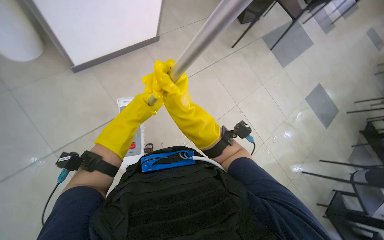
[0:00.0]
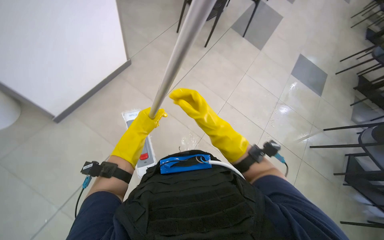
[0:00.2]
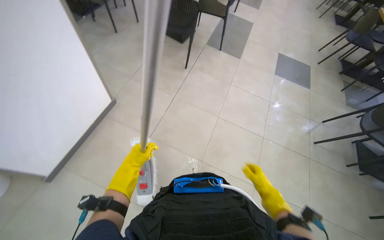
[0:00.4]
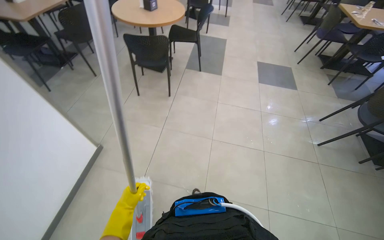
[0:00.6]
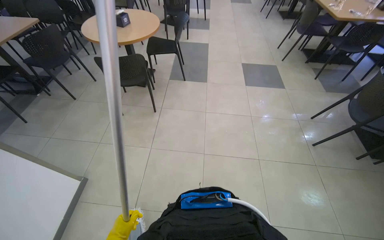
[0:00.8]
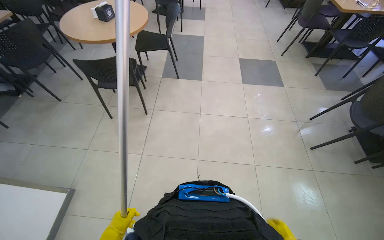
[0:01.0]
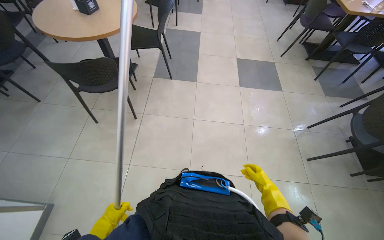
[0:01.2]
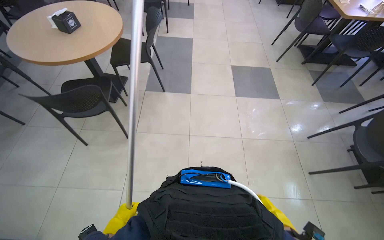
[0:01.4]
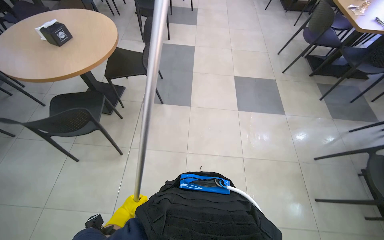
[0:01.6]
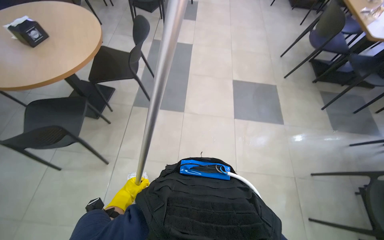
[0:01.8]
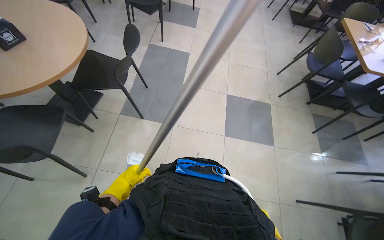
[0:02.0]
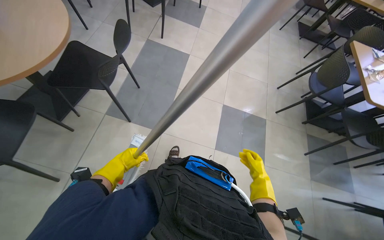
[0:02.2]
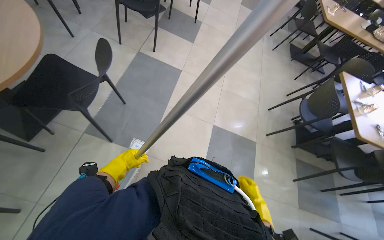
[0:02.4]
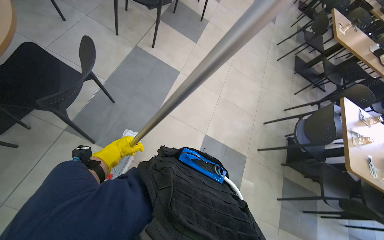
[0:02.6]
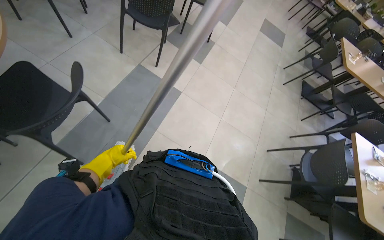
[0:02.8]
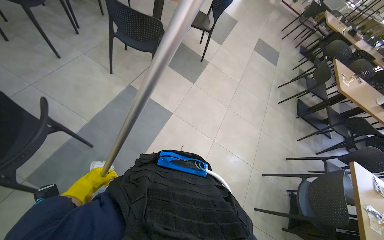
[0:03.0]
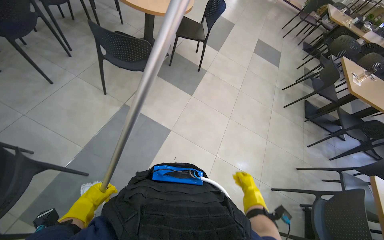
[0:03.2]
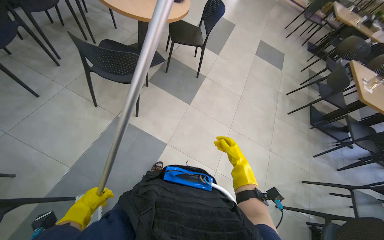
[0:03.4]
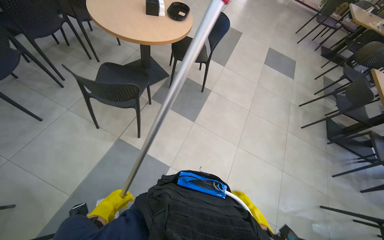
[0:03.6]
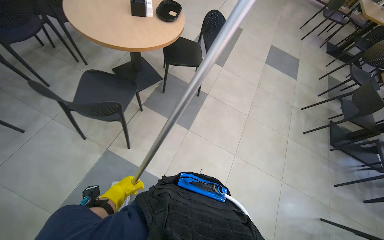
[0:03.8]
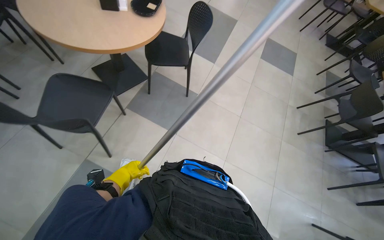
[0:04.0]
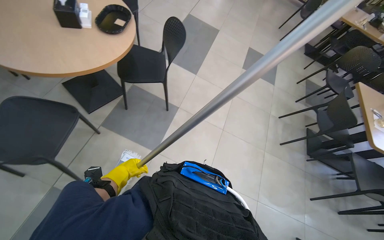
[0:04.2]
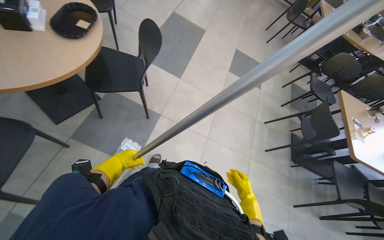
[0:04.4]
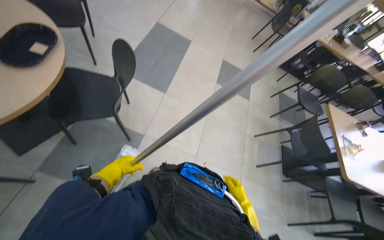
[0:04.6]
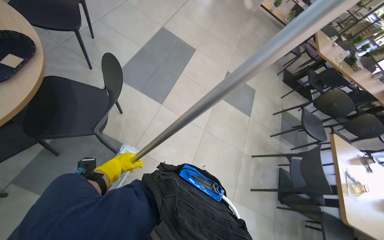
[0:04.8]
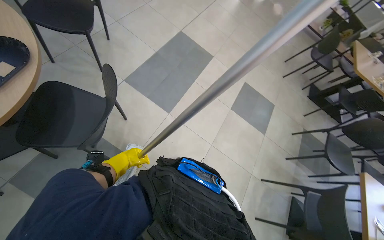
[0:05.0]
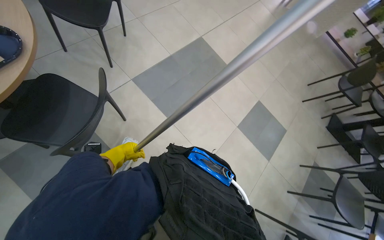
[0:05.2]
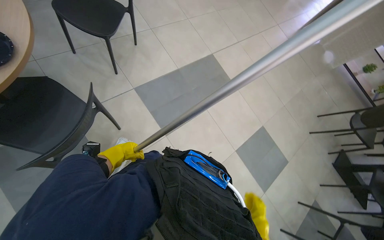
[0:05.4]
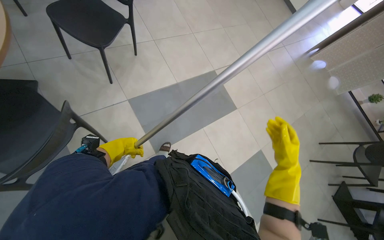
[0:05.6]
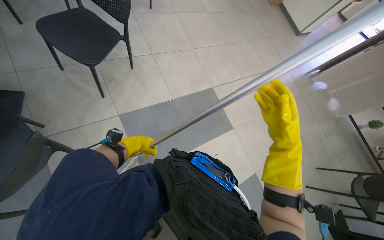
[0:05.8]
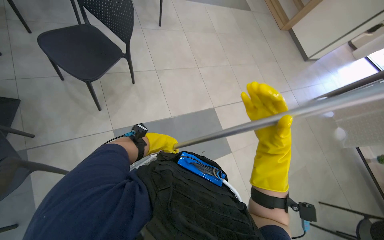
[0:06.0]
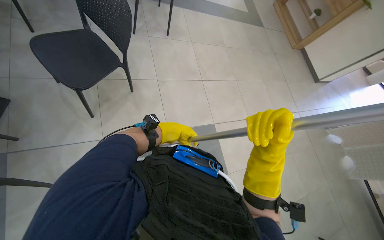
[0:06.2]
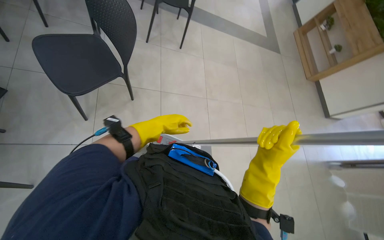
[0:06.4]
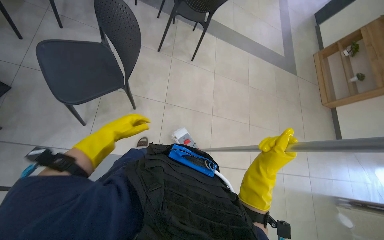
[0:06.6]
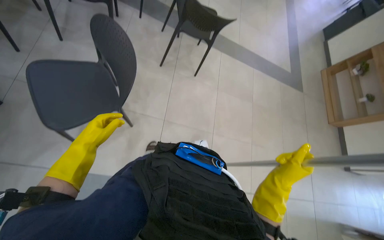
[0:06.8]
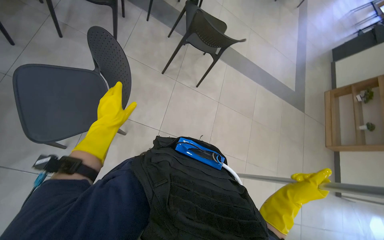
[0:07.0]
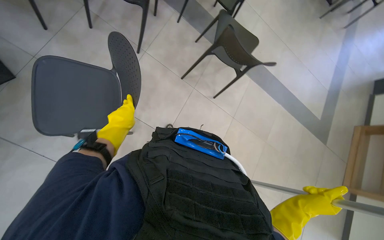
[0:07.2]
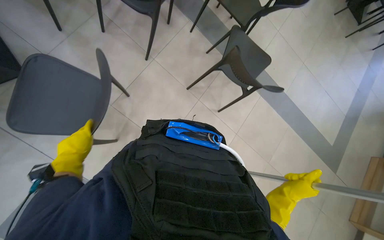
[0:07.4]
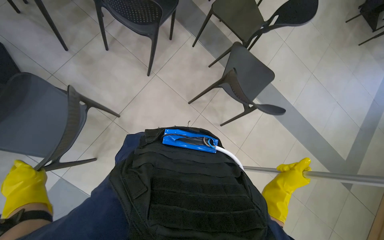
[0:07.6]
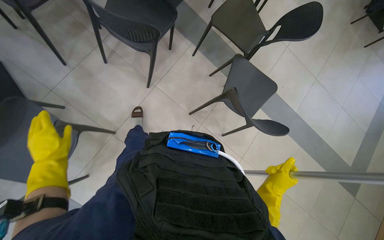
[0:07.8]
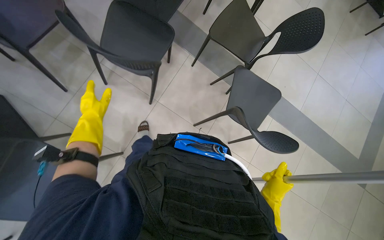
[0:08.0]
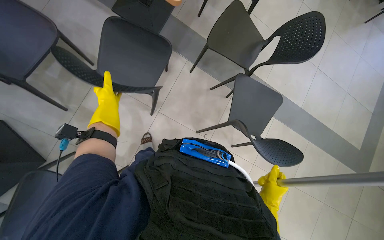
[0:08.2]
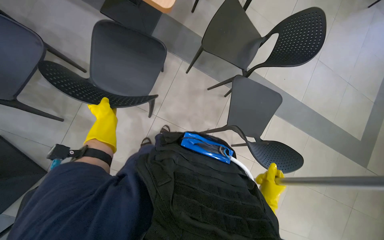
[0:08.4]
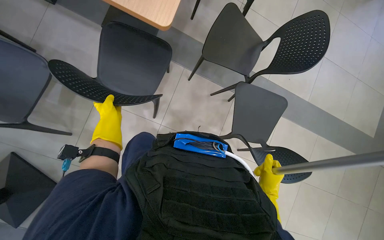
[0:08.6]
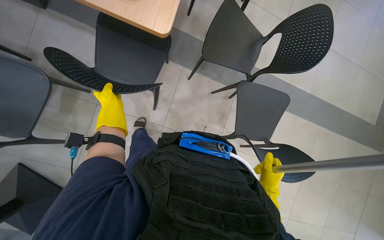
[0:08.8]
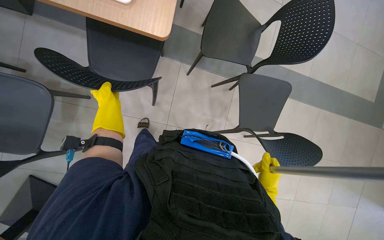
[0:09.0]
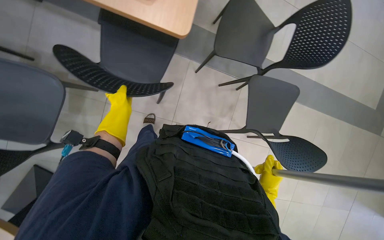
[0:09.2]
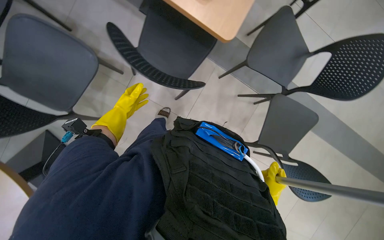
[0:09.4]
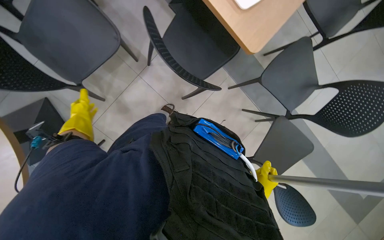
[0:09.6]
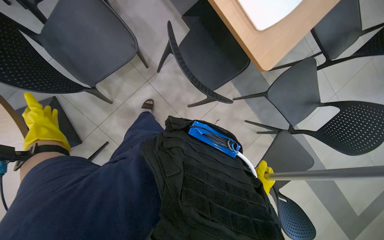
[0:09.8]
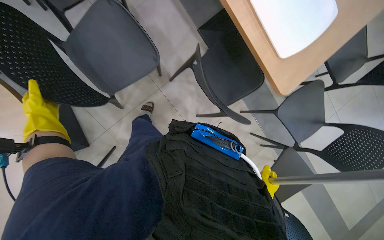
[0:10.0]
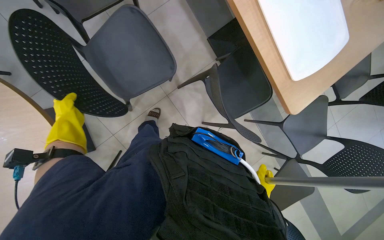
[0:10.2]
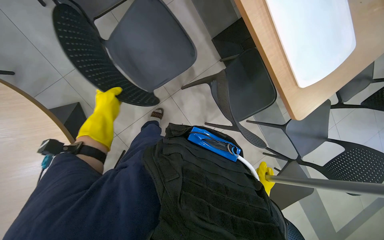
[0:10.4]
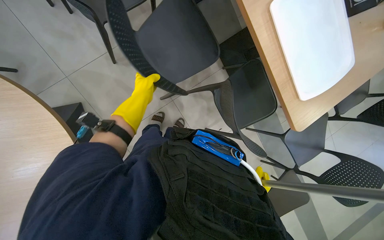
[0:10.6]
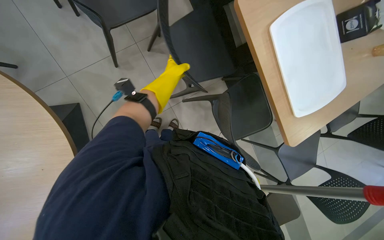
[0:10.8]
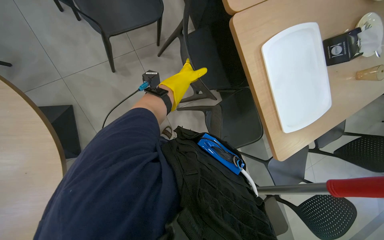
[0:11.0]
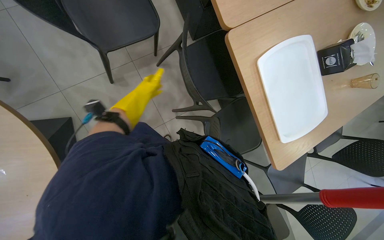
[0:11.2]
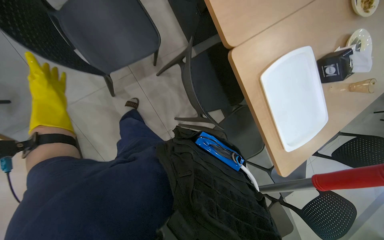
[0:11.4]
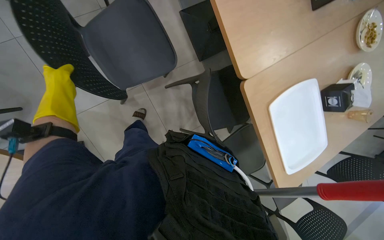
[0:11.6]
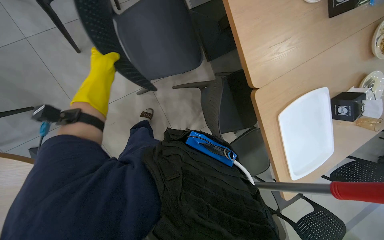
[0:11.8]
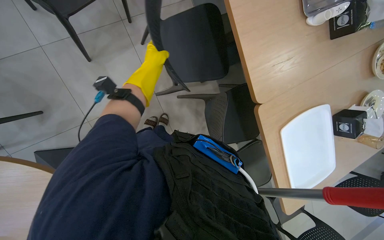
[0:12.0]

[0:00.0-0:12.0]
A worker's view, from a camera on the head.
Job: organizing items.
The whole recording: Arranging chairs and tables. The worker moves chairs and tables to clear the floor.
0:01.6 to 0:03.0: The camera is carried roughly 1.5 m. Everything in view rotates roughly 30 degrees clockwise.
0:03.0 to 0:04.4: The camera travels approximately 1.5 m.
0:04.4 to 0:06.0: The camera is carried approximately 1.5 m. The wearer's head swings roughly 45 degrees to the left. The wearer looks approximately 15 degrees further upward.
0:06.0 to 0:07.6: The wearer moves approximately 1 m. The wearer looks roughly 55 degrees further to the left.
0:07.6 to 0:09.0: The wearer moves approximately 60 cm.
0:09.0 to 0:10.4: The wearer moves about 50 cm. The scene turns some 40 degrees clockwise in the picture.
0:10.4 to 0:12.0: The camera travels about 50 cm.

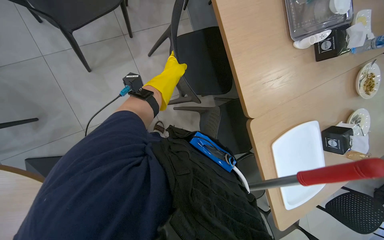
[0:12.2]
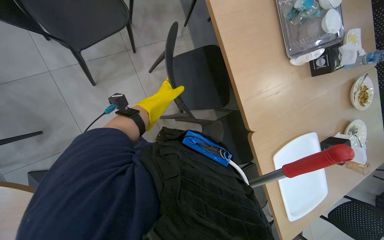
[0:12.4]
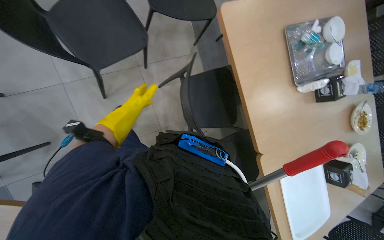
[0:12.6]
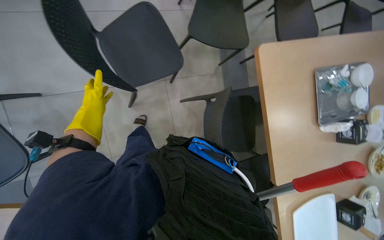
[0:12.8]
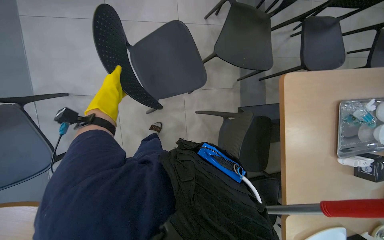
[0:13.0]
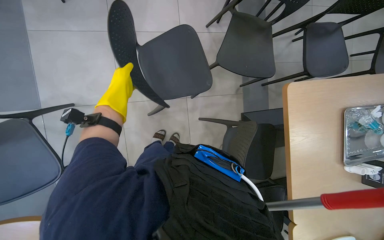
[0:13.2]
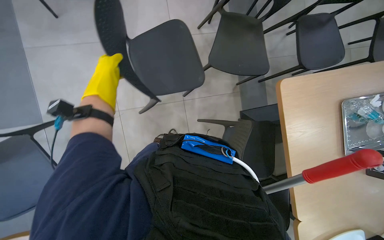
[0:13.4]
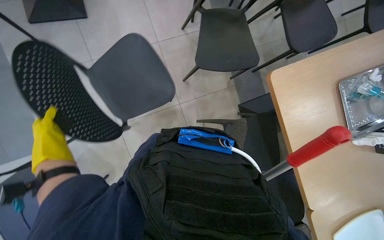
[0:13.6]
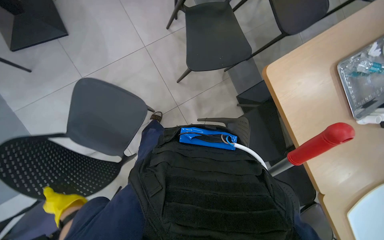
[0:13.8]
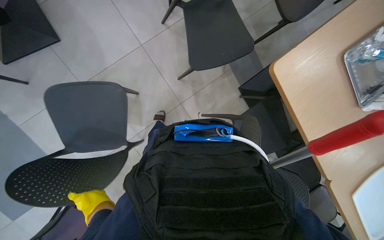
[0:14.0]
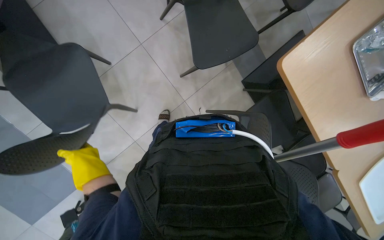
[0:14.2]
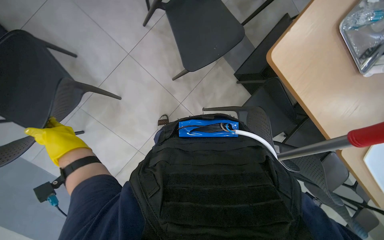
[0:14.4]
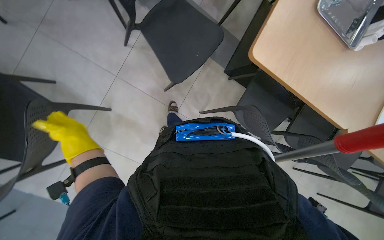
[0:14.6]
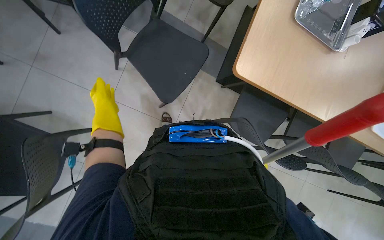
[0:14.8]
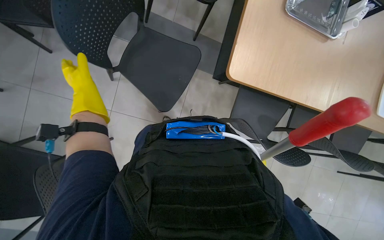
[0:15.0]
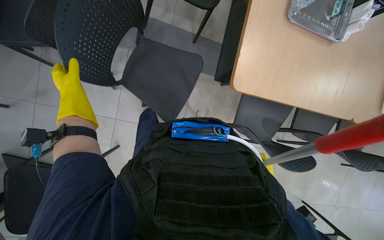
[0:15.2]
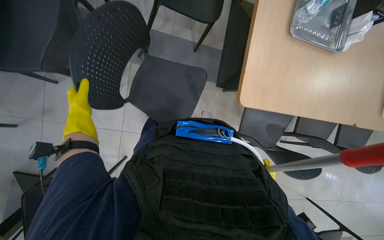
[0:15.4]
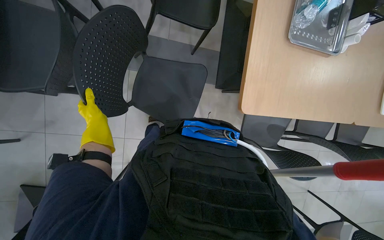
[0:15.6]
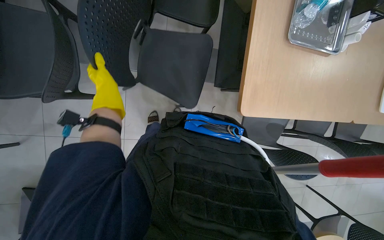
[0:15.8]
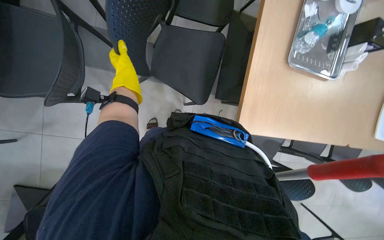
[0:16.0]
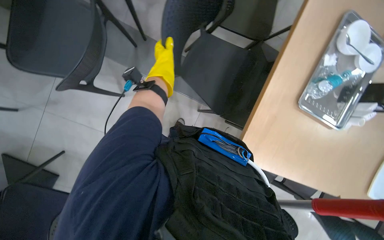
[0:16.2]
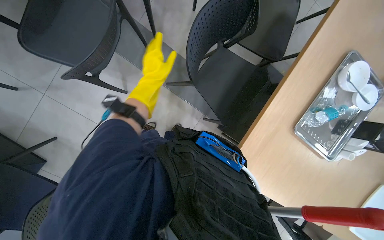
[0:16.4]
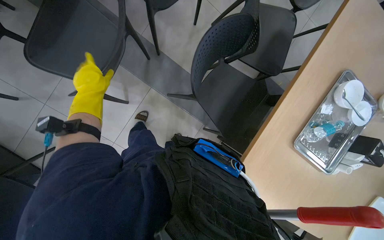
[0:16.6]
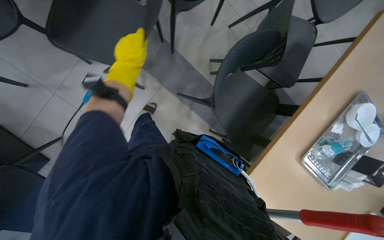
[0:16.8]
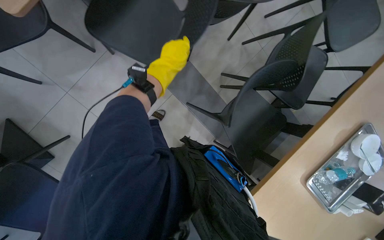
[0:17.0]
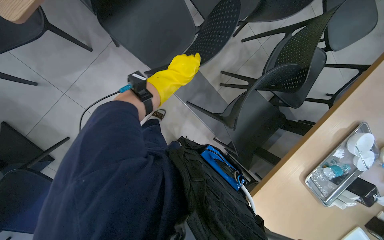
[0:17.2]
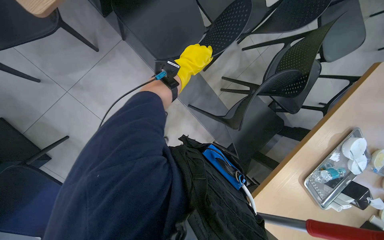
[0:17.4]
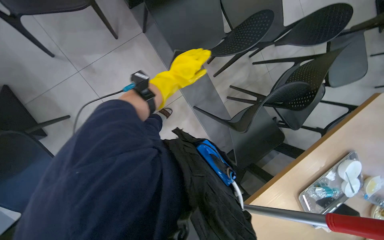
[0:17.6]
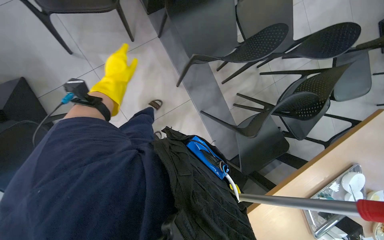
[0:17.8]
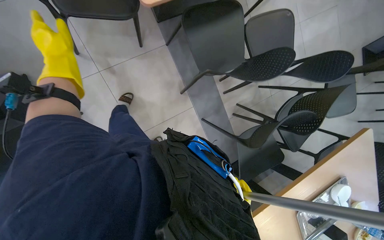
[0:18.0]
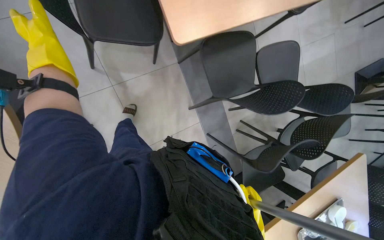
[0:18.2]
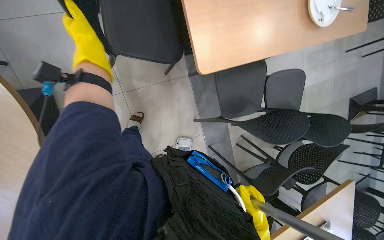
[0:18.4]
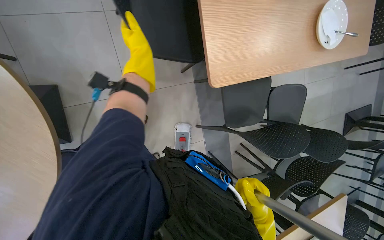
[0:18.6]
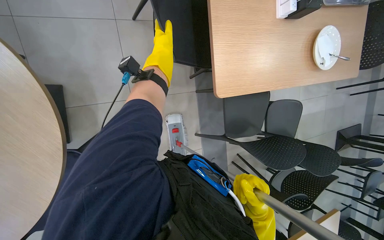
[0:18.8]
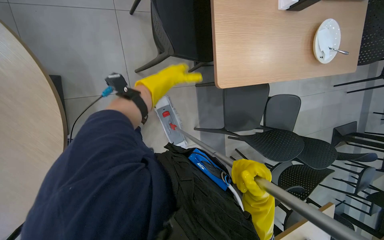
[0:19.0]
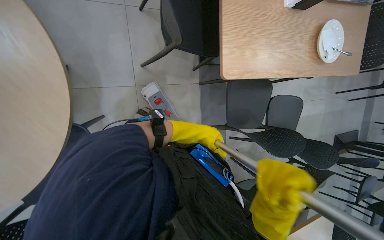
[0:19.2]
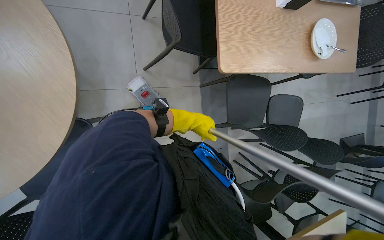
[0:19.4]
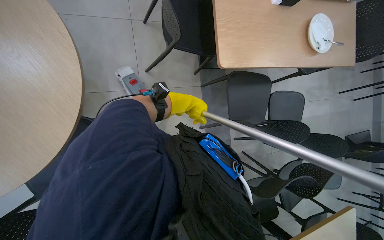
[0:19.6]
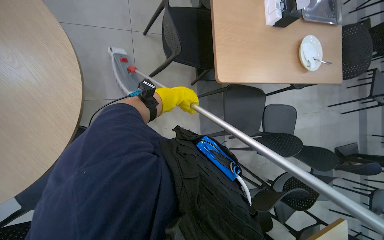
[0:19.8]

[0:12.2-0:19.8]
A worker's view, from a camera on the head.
Job: organizing items.
The whole recording: Arranging chairs and tables. The worker moves chairs and tables to clear the floor.
0:12.2 to 0:13.8: The camera is carried about 60 cm.
0:13.8 to 0:15.2: Everything in view rotates roughly 30 degrees counterclockwise. The left hand moves up the picture, roughly 70 cm.
0:15.2 to 0:16.8: The camera travels roughly 40 cm. The scene rotates clockwise by roughly 25 degrees.
0:16.8 to 0:18.2: The wearer moves to the left, about 60 cm. The scene rotates clockwise by approximately 25 degrees.
0:18.2 to 0:19.8: The view tilts about 15 degrees upward.
